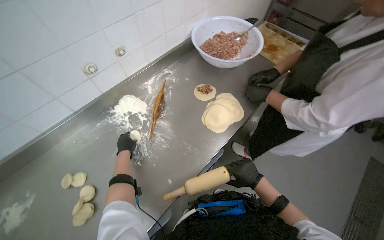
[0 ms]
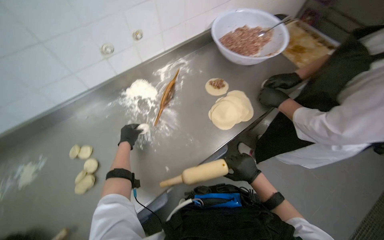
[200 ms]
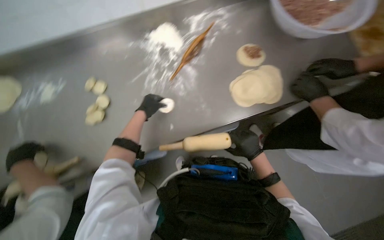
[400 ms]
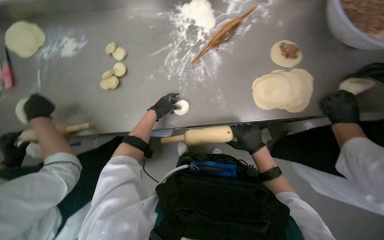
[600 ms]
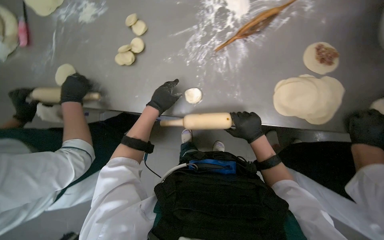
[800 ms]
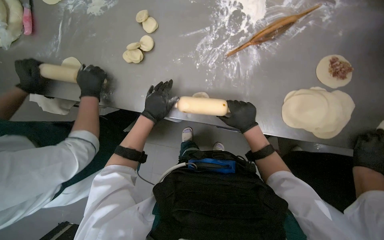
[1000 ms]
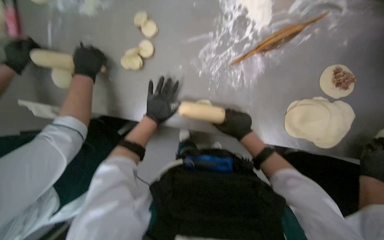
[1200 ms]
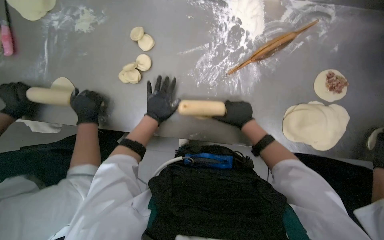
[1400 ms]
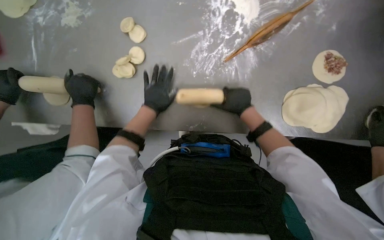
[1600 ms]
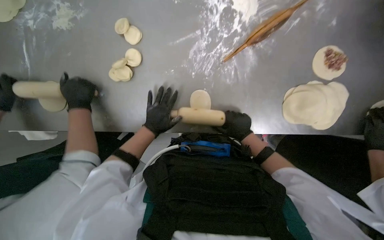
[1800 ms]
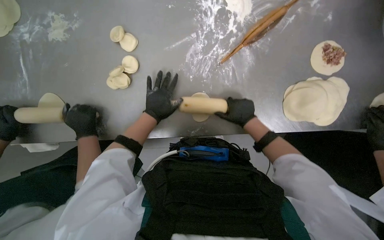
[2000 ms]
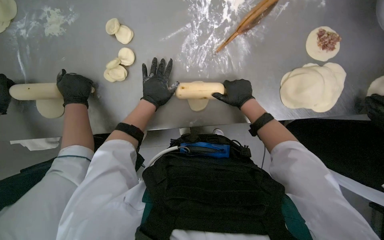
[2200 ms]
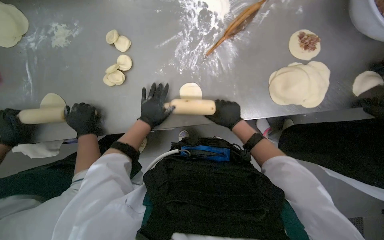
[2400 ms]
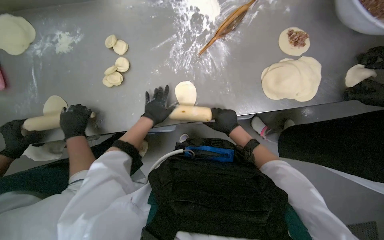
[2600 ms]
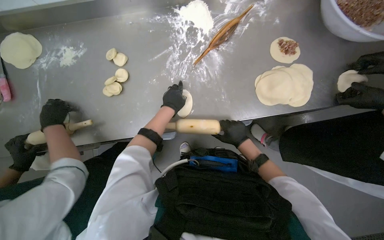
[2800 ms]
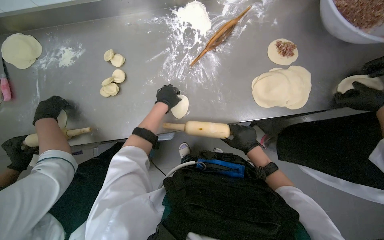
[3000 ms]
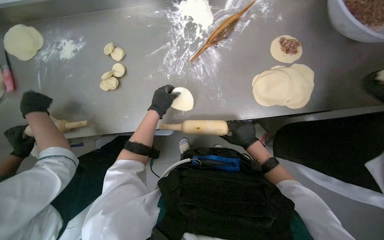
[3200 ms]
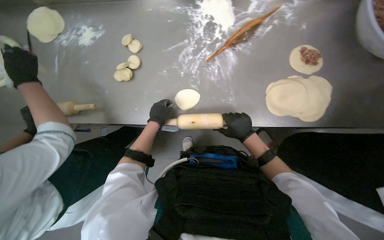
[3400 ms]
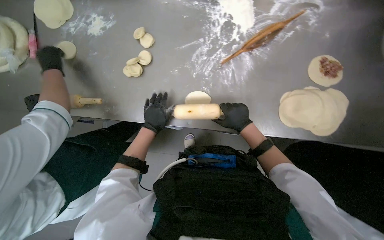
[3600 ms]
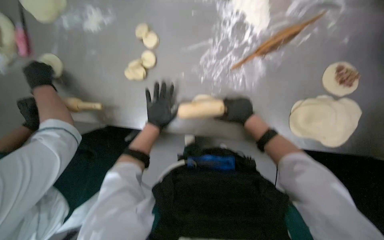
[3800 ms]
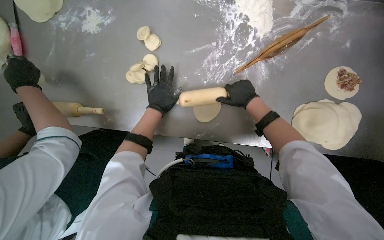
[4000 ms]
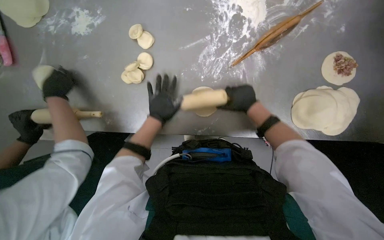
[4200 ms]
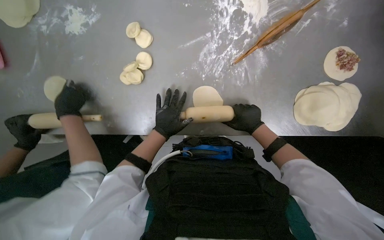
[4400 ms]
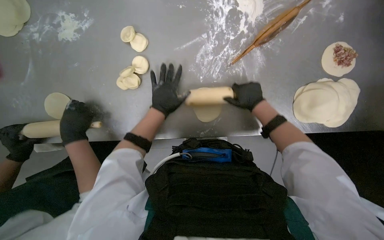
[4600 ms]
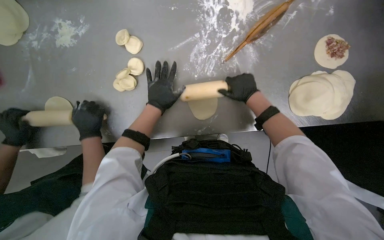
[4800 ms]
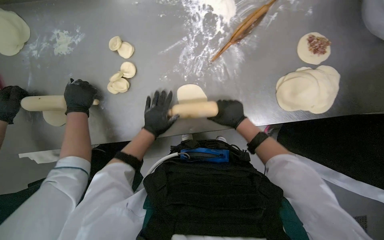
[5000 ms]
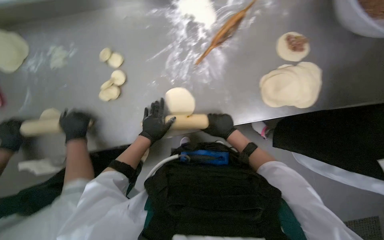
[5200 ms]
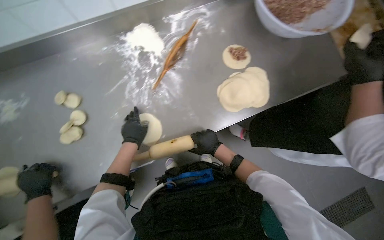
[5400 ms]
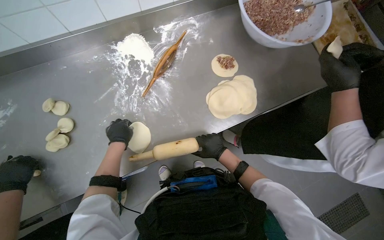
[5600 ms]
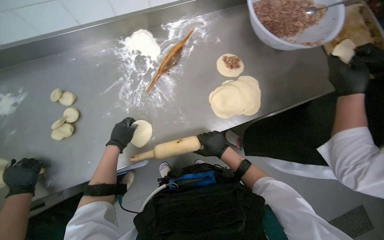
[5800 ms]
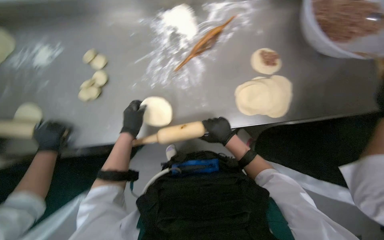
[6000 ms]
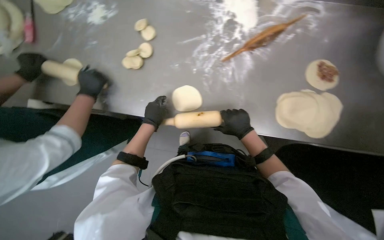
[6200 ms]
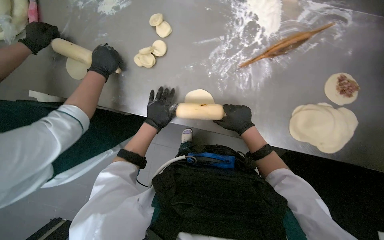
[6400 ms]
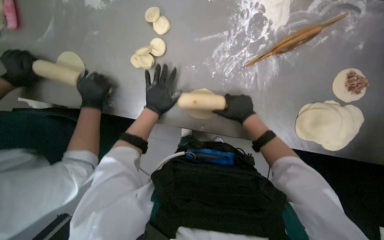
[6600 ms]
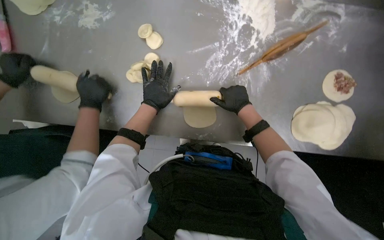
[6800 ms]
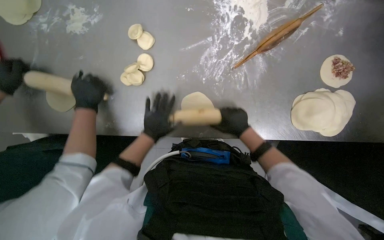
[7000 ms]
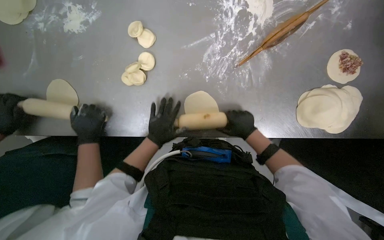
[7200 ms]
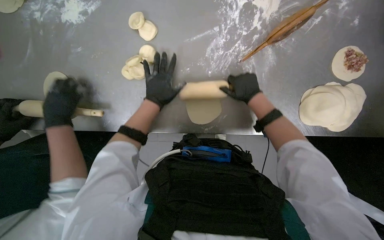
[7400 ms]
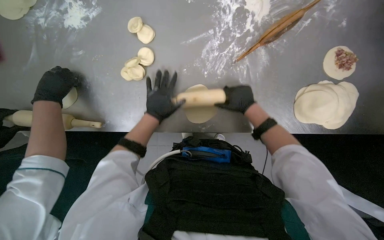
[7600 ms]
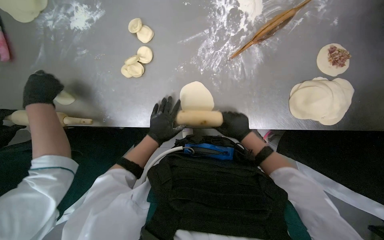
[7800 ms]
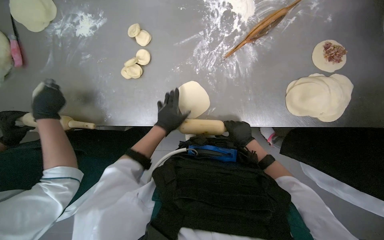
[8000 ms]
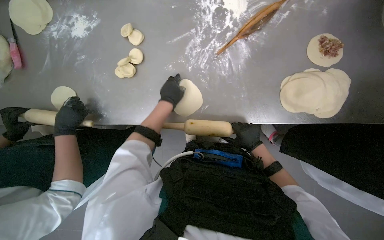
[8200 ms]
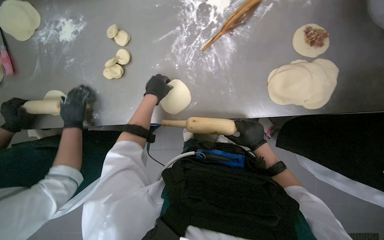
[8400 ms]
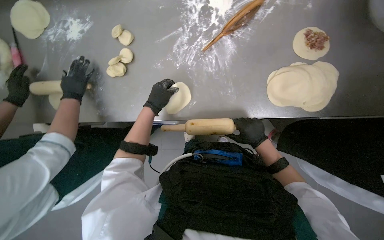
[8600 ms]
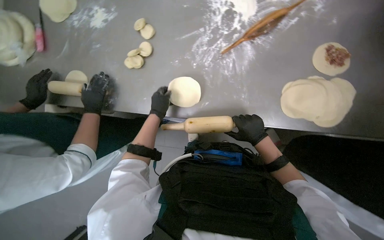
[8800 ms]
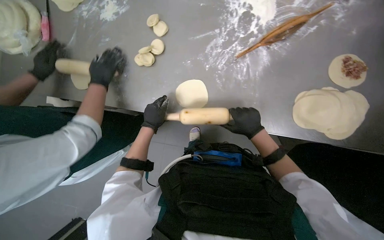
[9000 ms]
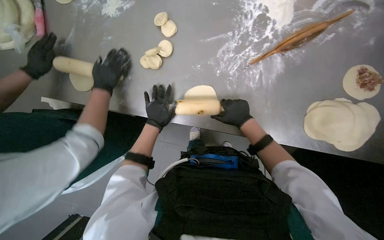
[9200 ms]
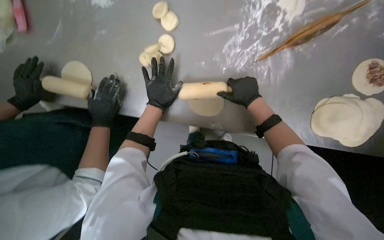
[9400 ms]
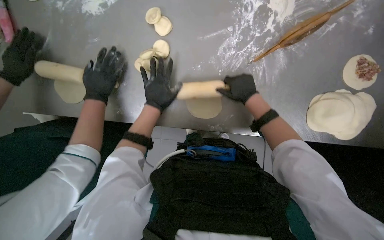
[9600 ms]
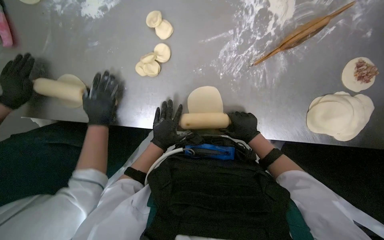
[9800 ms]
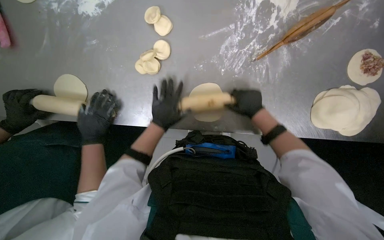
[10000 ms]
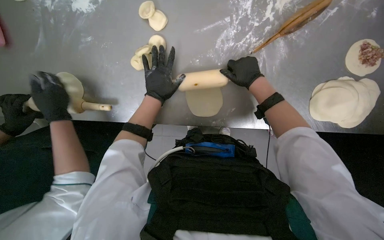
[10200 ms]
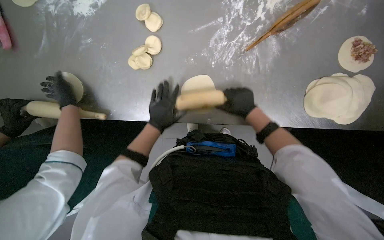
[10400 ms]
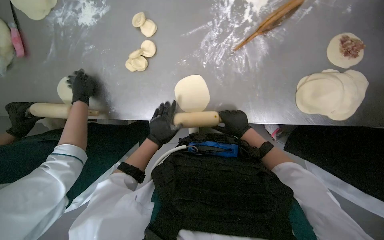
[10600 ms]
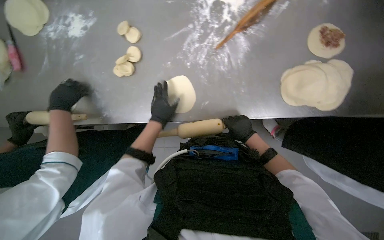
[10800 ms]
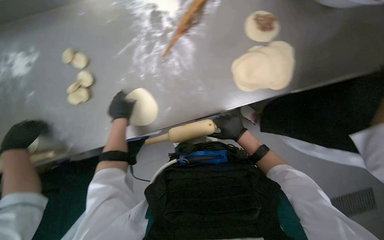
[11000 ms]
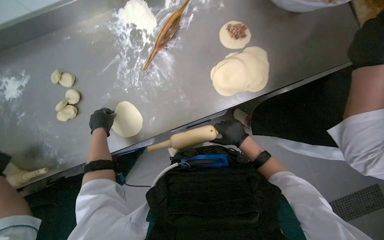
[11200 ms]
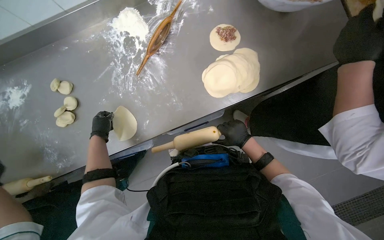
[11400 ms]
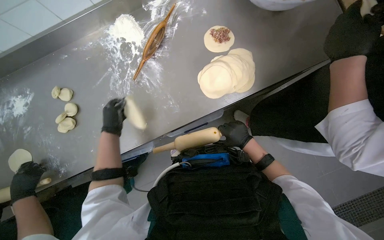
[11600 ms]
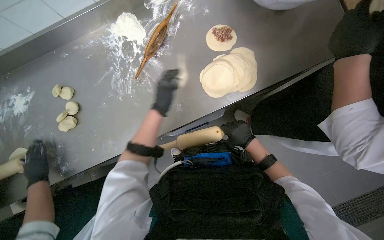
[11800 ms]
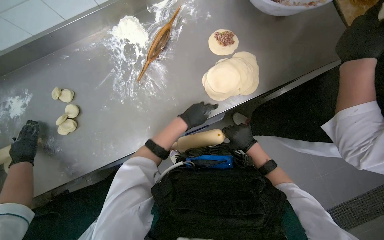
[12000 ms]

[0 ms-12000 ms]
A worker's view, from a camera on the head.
Job: preparing food.
The whole recording: Rolling dough circles. The worker uses a rolling pin to flatten small dough circles on the metal table.
0 ms to 1600 ms: The wearer's head swings roughly 50 degrees to the left. The view tilts some 35 degrees downward.
1600 ms to 3000 ms: The right hand swings up and down the picture, about 15 cm each way, with 2 reversals. The left hand moves up and down the picture over roughly 10 cm, changing direction 3 times.
3000 ms to 4400 ms: The wearer looks some 15 degrees further downward. The left hand moves up and down the picture over approximately 10 cm, changing direction 2 times. The right hand travels up the picture by about 15 cm.
4400 ms to 6000 ms: The wearer looks about 15 degrees further upward. The right hand moves about 10 cm up the picture and comes back.
6000 ms to 7600 ms: The right hand goes up and down the picture, some 15 cm each way, reversing 2 times, while the left hand goes up and down the picture, some 15 cm each way, reversing 2 times.
7600 ms to 9000 ms: The right hand travels down the picture by roughly 10 cm. The left hand swings up and down the picture, approximately 15 cm each way, with 2 reversals.
9000 ms to 10400 ms: The left hand swings up and down the picture, roughly 15 cm each way, with 3 reversals; the right hand goes up and down the picture, about 15 cm each way, reversing 3 times.
10400 ms to 12000 ms: The wearer looks roughly 15 degrees further upward. The scene rotates counterclockwise by about 25 degrees.

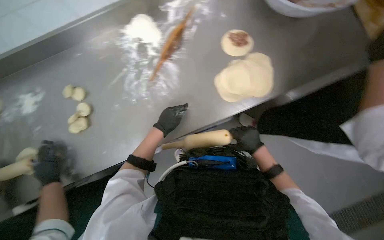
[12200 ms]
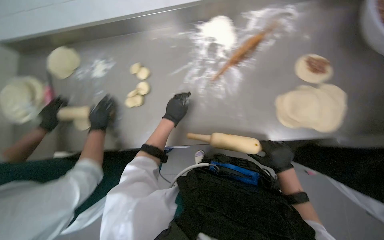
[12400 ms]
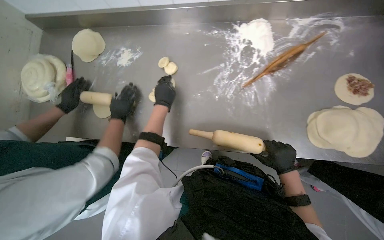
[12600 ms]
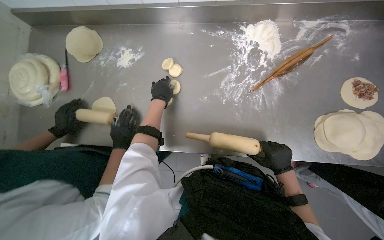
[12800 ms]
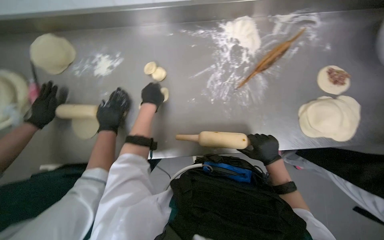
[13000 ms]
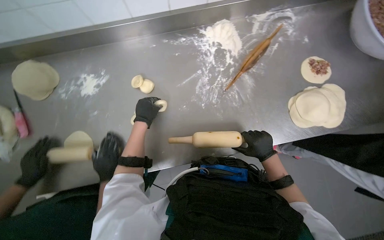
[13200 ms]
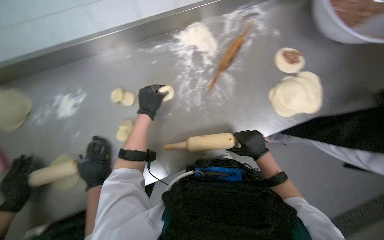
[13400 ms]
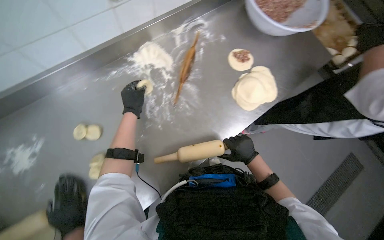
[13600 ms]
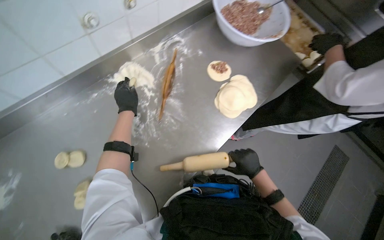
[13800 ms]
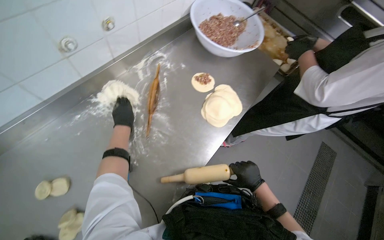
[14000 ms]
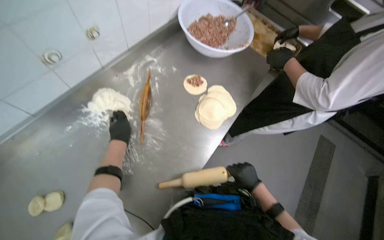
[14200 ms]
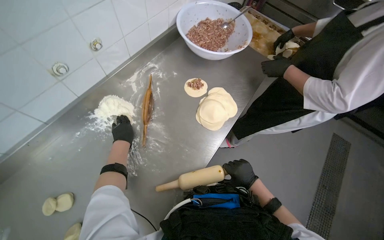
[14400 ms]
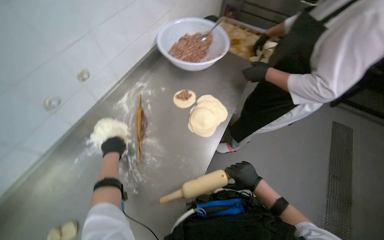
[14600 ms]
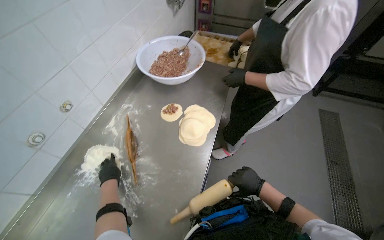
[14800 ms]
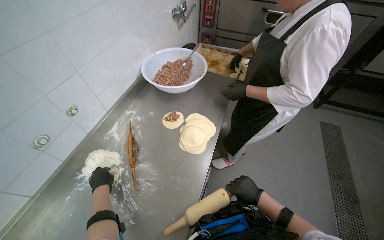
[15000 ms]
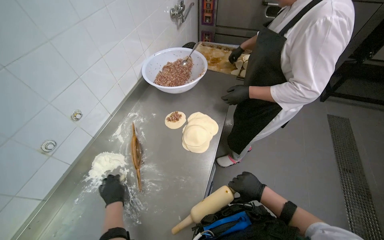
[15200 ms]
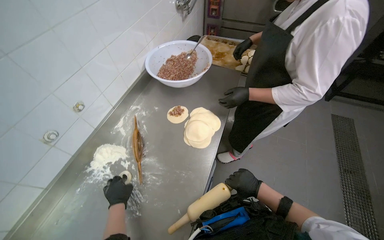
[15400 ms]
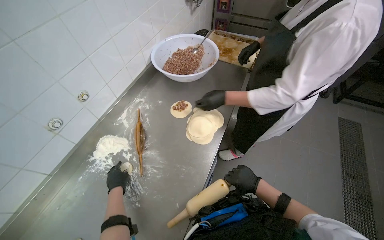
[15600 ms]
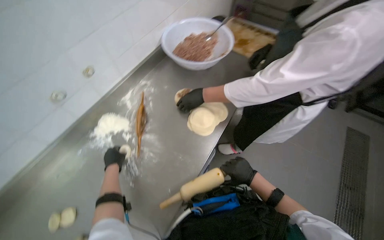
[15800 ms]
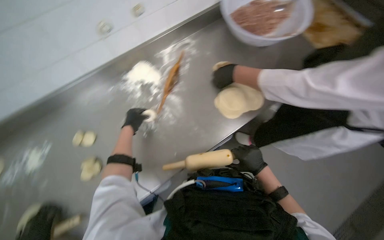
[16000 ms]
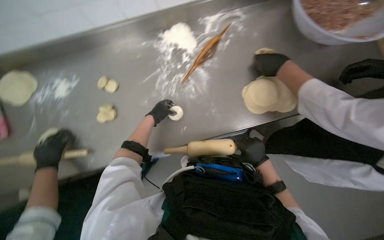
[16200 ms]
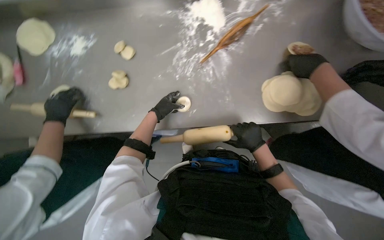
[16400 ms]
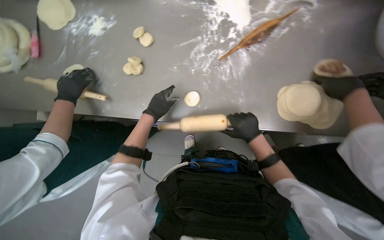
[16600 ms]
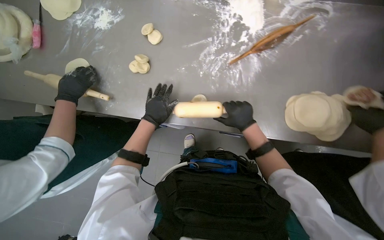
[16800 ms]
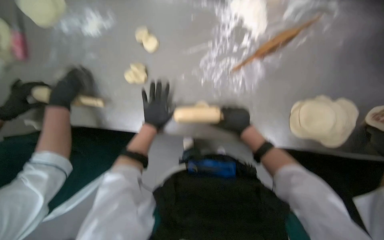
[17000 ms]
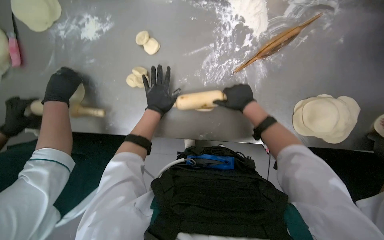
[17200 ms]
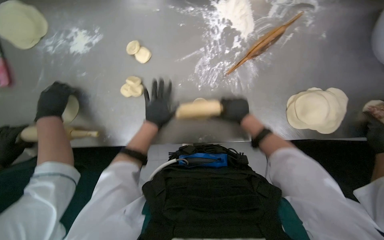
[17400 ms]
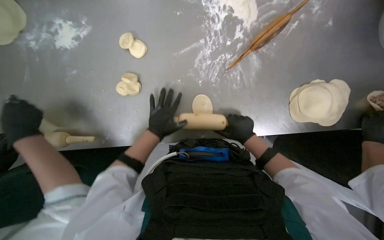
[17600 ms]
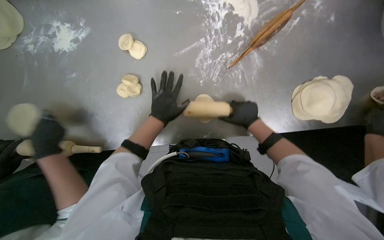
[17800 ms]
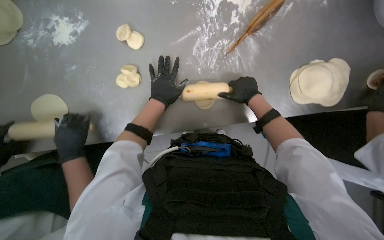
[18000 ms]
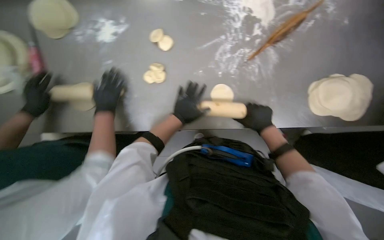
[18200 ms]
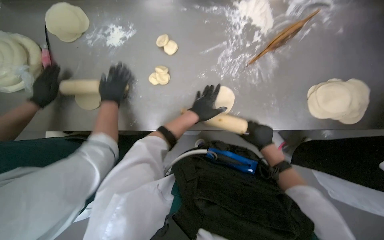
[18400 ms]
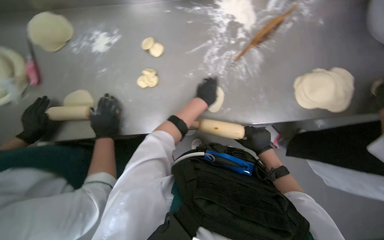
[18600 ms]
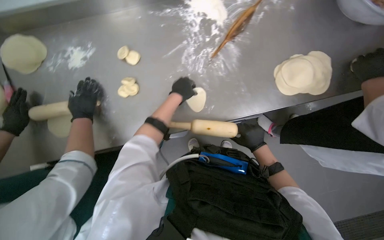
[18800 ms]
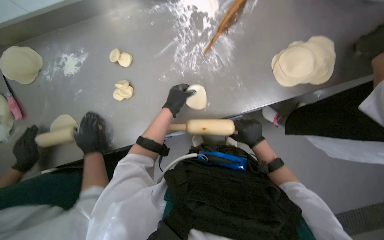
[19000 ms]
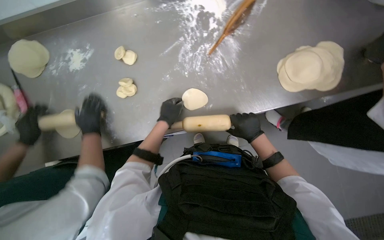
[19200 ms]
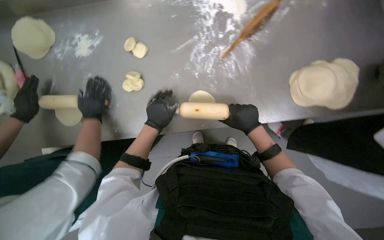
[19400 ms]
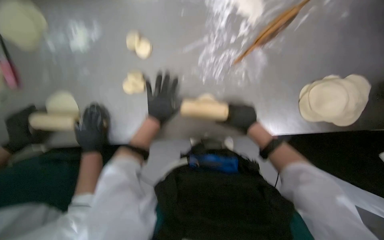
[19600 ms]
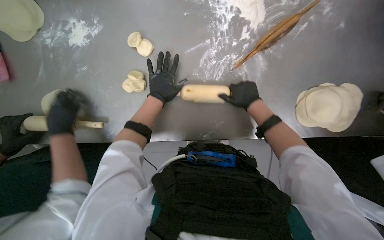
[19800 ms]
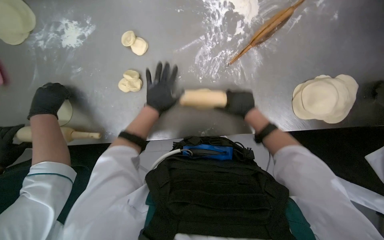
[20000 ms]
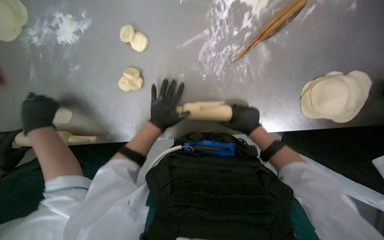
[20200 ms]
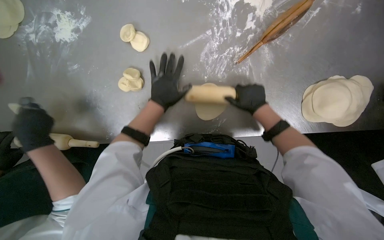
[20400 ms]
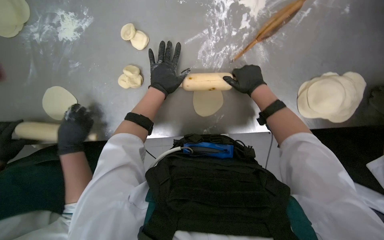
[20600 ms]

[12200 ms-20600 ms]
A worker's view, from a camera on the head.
Job: preparing food.
The whole recording: Rolling dough circles. The worker uses a rolling pin to flatten small dough circles on the metal table.
12200 ms to 13600 ms: The head rotates approximately 15 degrees to the right.
13600 ms to 15000 ms: The view tips upward by some 20 degrees. Everything in view rotates about 35 degrees counterclockwise. The left hand shifts some 10 cm farther from the camera.
15000 ms to 16400 ms: The wearer looks roughly 65 degrees further to the left. The view tilts roughly 35 degrees downward.
16400 ms to 17800 ms: The wearer looks about 15 degrees further downward. The right hand heads up the picture, covering roughly 15 cm.
17800 ms to 19200 ms: The right hand travels down the picture by some 15 cm.
19200 ms to 20600 ms: The right hand moves up and down the picture over some 15 cm, changing direction 2 times, while the left hand goes up and down the picture, some 15 cm each way, reversing 2 times.
